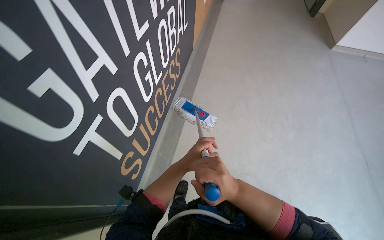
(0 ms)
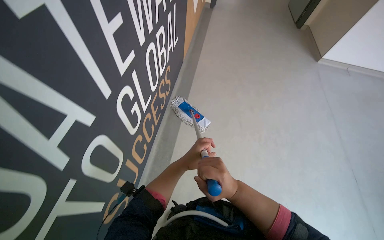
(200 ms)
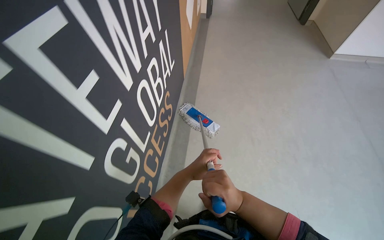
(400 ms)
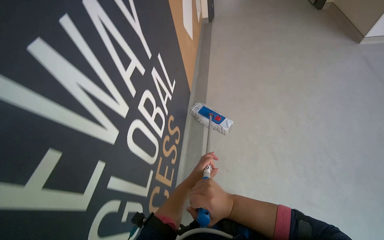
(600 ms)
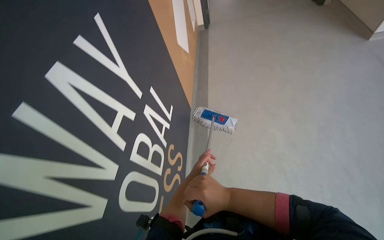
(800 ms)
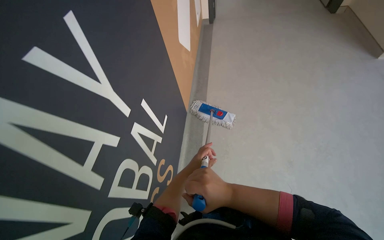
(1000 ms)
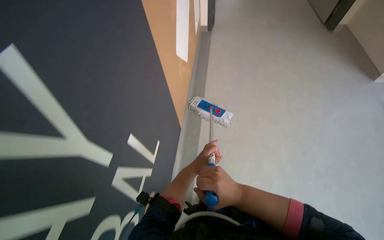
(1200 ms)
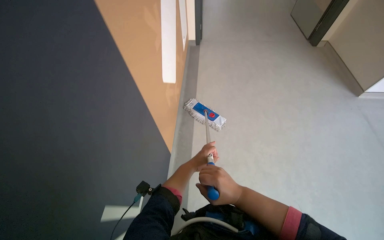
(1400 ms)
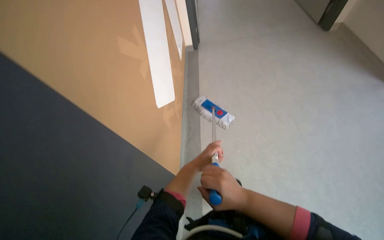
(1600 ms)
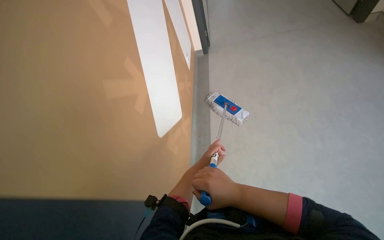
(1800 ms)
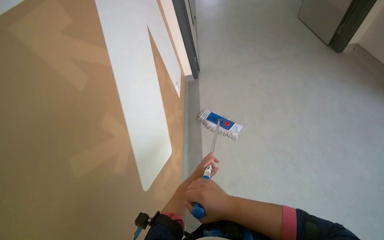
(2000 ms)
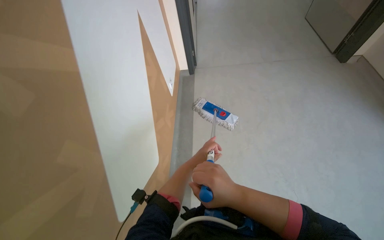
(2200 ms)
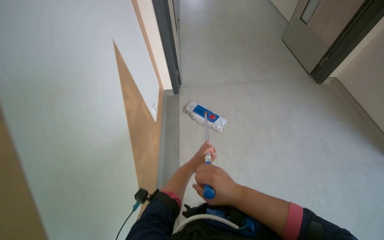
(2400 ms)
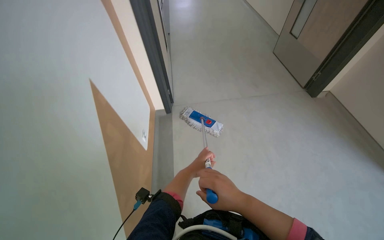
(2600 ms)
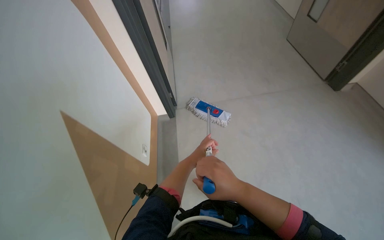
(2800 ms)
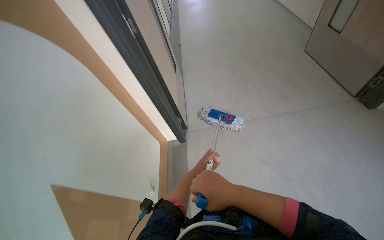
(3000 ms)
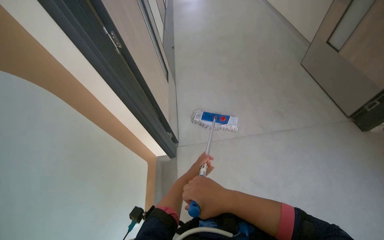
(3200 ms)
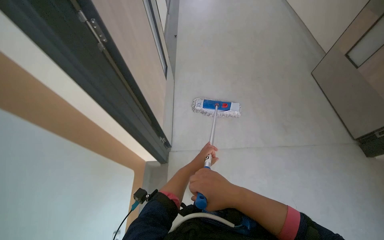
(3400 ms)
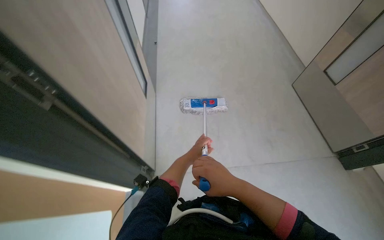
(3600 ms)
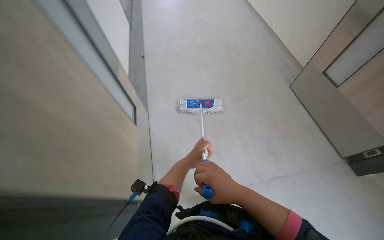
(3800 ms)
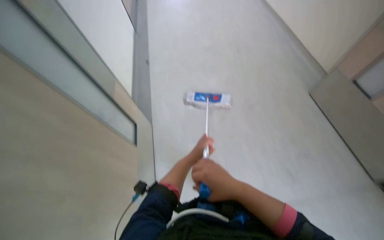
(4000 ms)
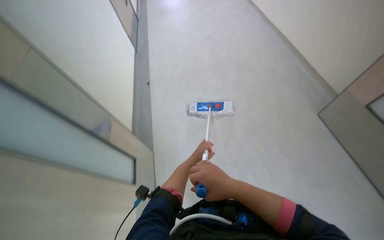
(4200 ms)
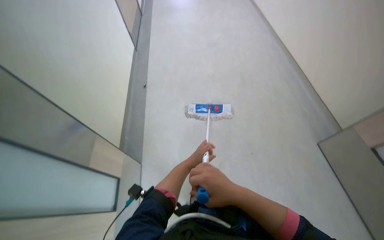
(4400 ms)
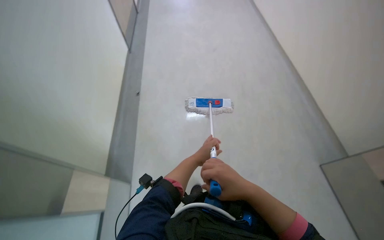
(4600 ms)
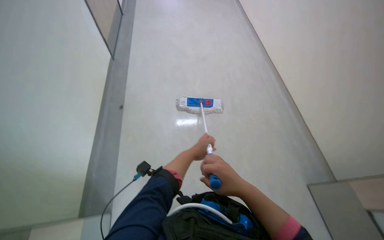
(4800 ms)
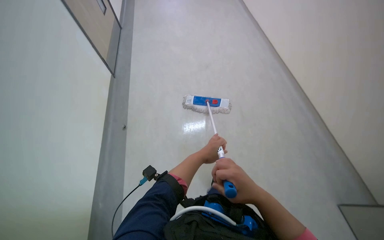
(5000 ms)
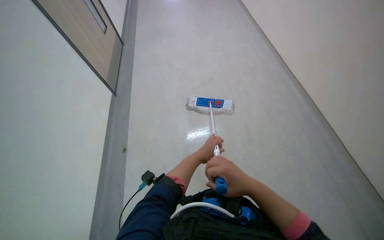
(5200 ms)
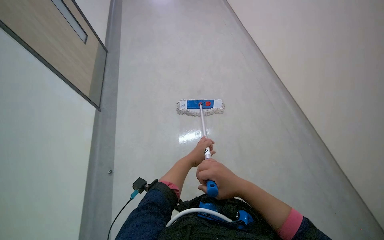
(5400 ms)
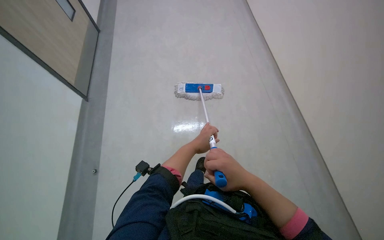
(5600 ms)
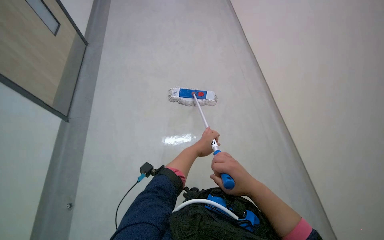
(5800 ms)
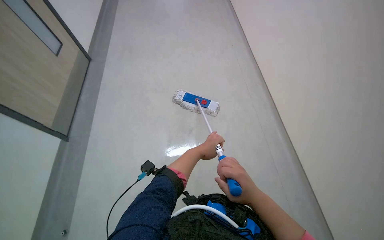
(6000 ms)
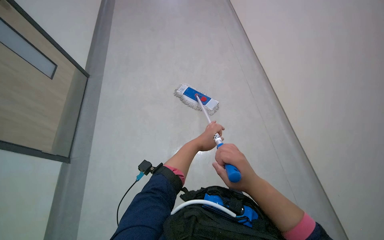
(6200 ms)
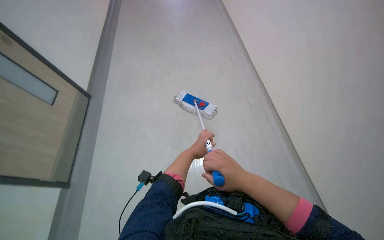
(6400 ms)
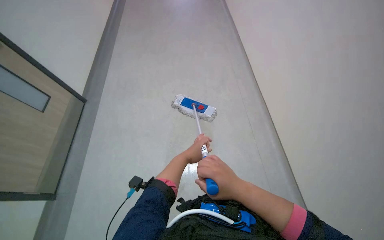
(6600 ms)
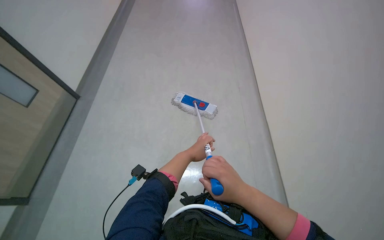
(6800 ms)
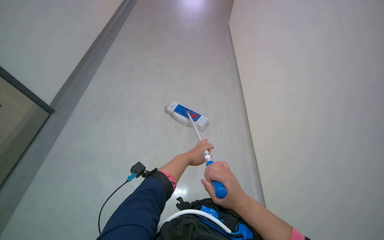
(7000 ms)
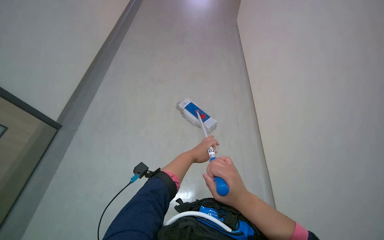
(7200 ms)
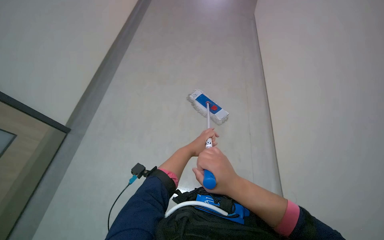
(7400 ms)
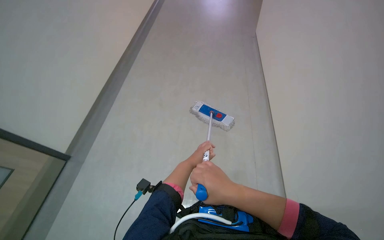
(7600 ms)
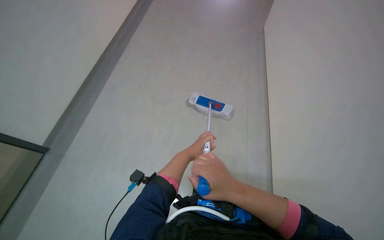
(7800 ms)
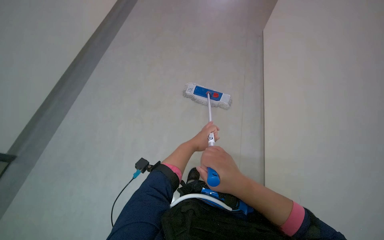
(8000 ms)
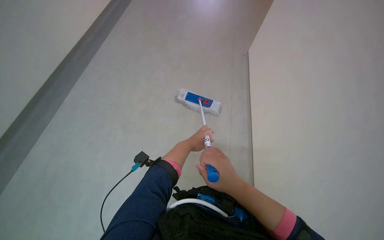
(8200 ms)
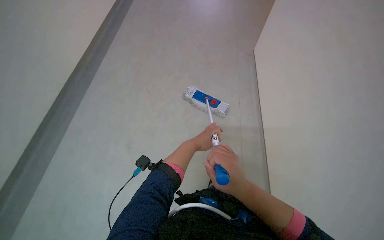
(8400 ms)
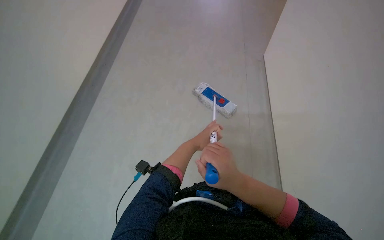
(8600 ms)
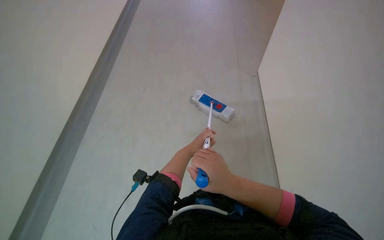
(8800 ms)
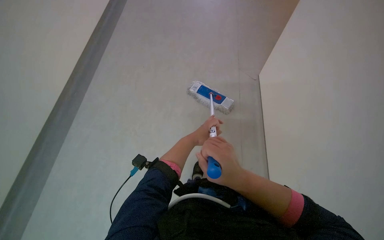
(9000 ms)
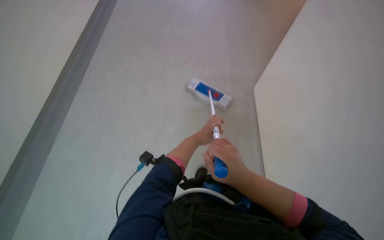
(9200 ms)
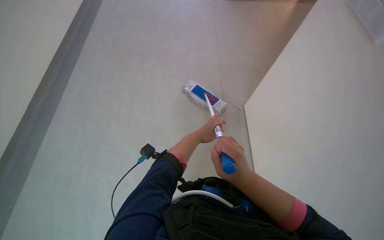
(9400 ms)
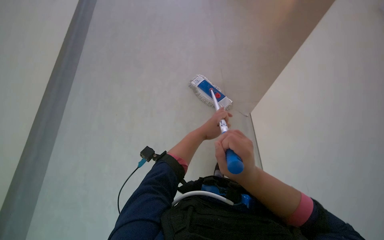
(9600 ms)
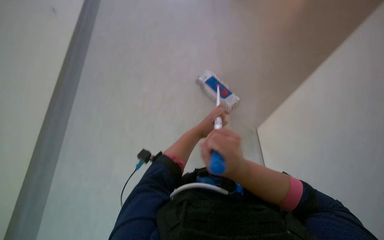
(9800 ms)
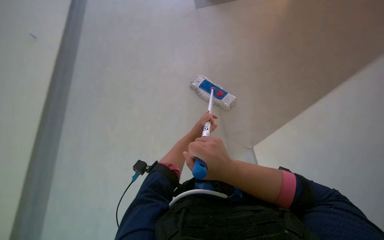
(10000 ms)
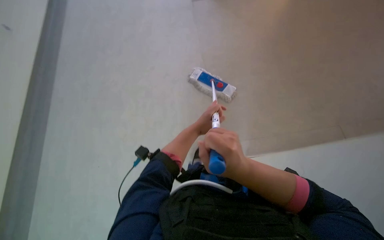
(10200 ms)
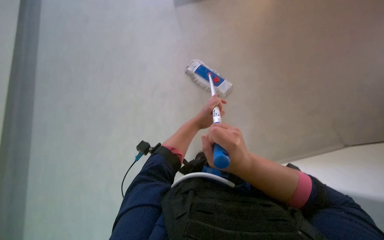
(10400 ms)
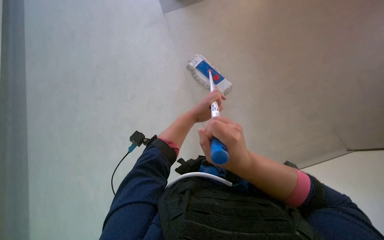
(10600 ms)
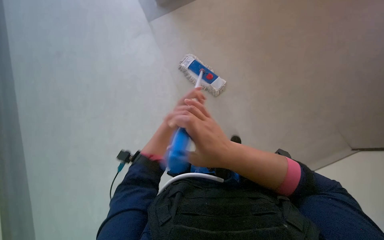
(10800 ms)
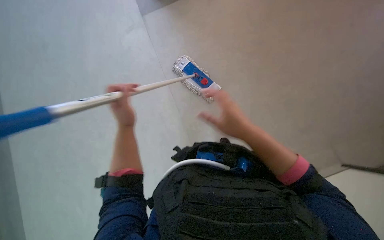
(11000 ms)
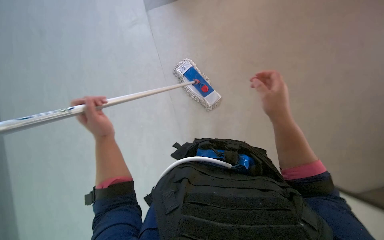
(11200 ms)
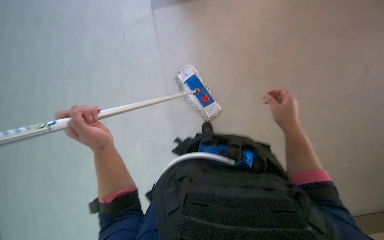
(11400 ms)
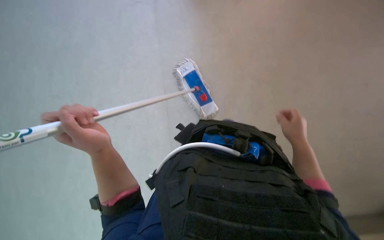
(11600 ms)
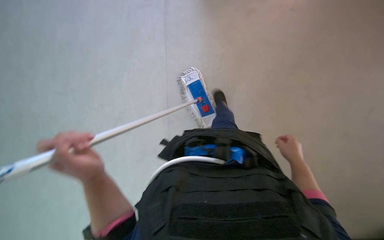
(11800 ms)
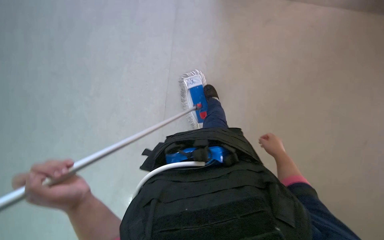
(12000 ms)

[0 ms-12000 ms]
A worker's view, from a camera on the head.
Job: mopping floor.
The whole recording: Mopping floor with flat mop. The worker mops the floor with a flat mop, periodically wringing it in the bucket.
1600 ms to 3000 ms: The camera pitches upward, by roughly 15 degrees.
3000 ms to 4400 ms: The camera is carried approximately 80 cm.
6000 ms to 7600 ms: The camera is aimed some 15 degrees further to the left. The scene turns some 25 degrees counterclockwise in the picture. The left hand shifts some 20 cm farther from the camera.
9000 ms to 10400 ms: The hands work in one place, with small movements.
10400 ms to 12000 ms: The left hand goes approximately 20 cm down the picture and to the left, while the right hand moves farther from the camera and to the right, approximately 40 cm.

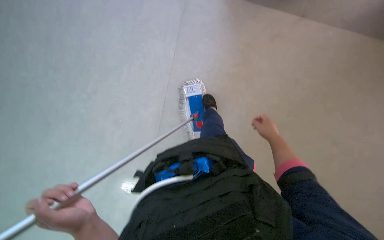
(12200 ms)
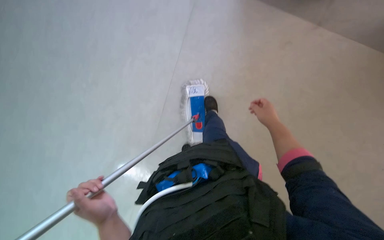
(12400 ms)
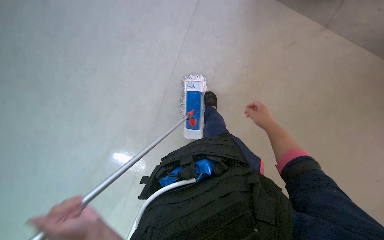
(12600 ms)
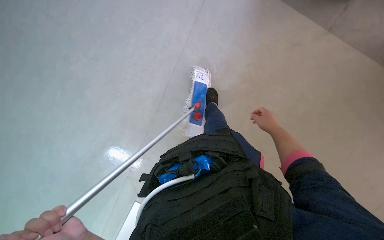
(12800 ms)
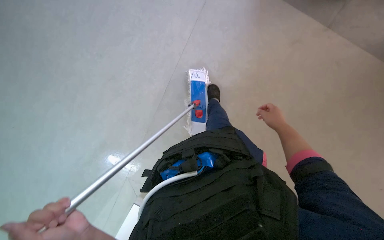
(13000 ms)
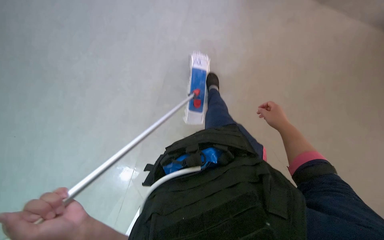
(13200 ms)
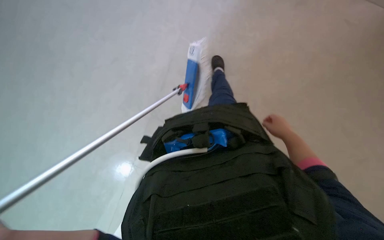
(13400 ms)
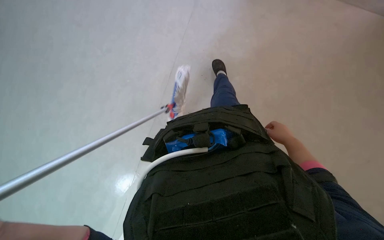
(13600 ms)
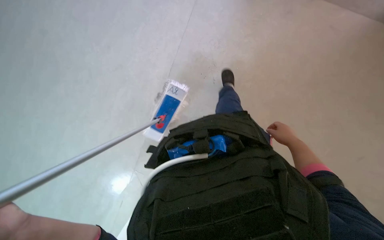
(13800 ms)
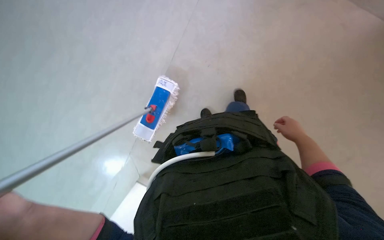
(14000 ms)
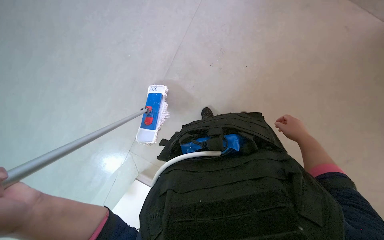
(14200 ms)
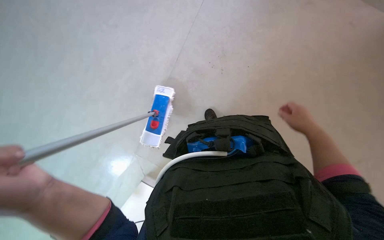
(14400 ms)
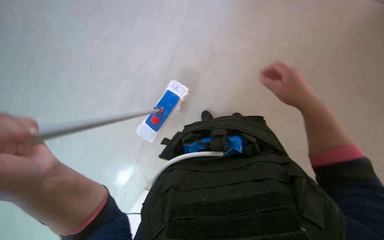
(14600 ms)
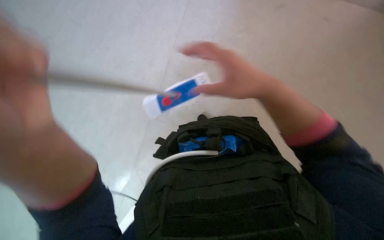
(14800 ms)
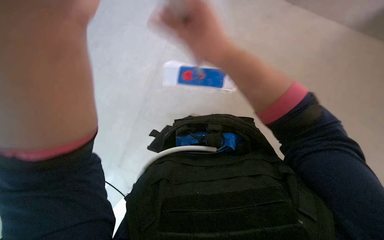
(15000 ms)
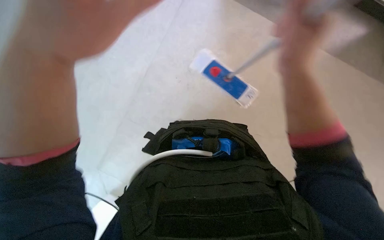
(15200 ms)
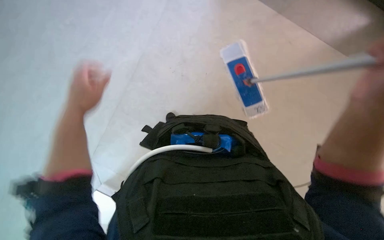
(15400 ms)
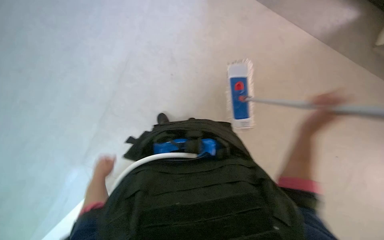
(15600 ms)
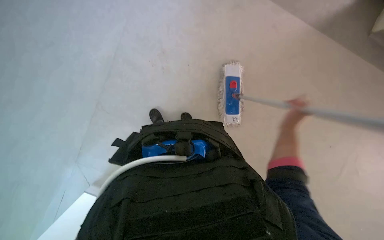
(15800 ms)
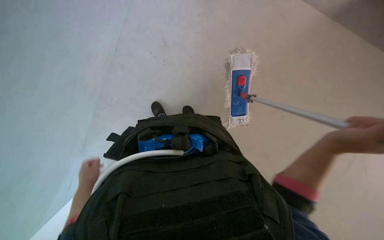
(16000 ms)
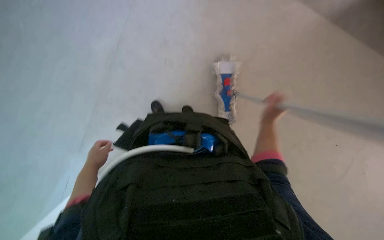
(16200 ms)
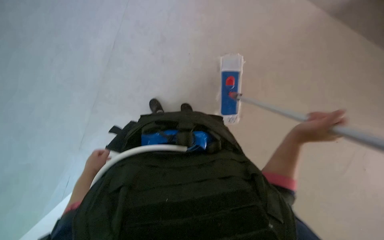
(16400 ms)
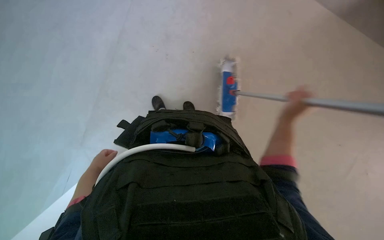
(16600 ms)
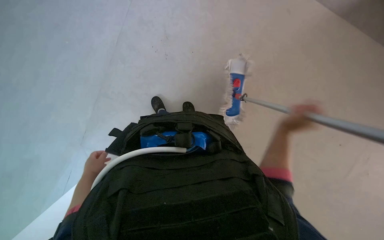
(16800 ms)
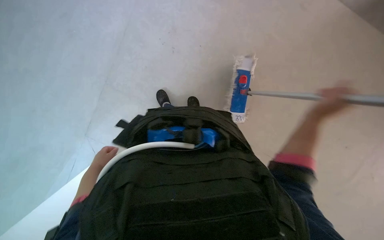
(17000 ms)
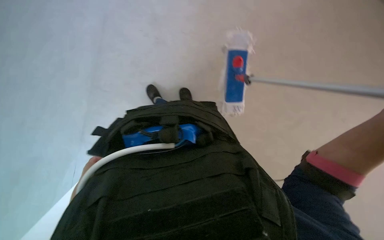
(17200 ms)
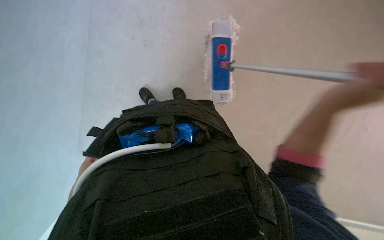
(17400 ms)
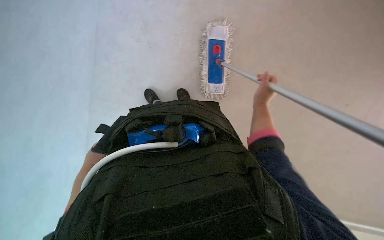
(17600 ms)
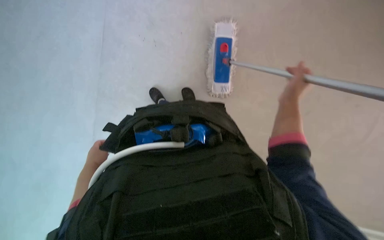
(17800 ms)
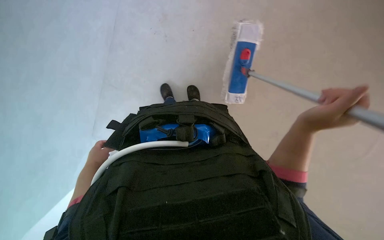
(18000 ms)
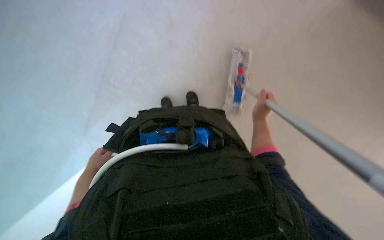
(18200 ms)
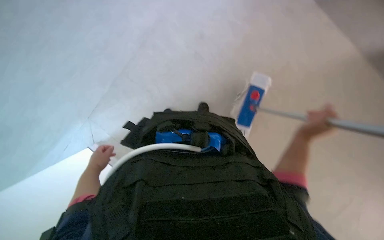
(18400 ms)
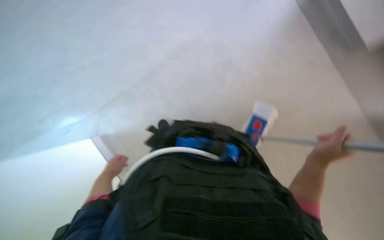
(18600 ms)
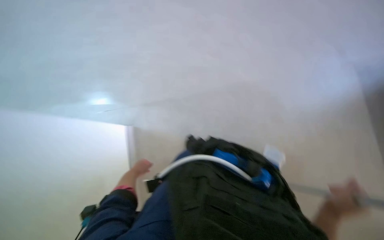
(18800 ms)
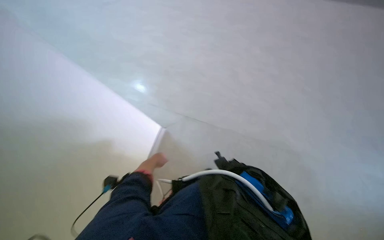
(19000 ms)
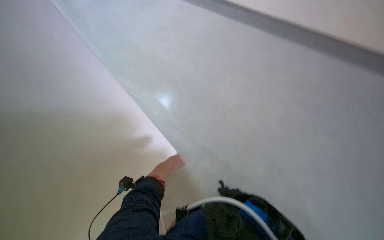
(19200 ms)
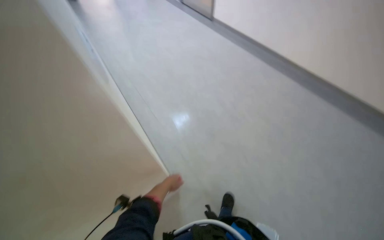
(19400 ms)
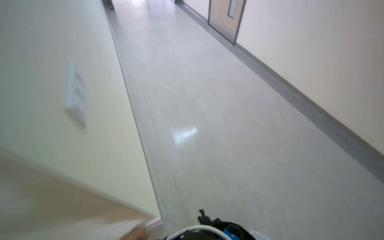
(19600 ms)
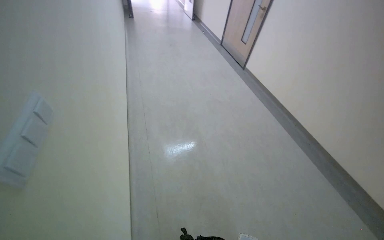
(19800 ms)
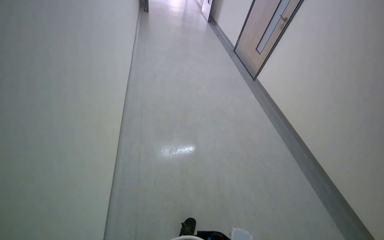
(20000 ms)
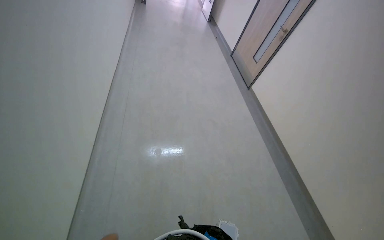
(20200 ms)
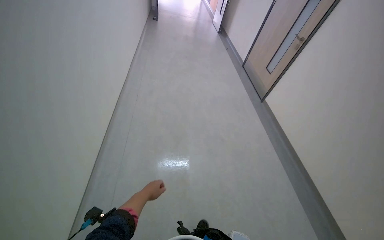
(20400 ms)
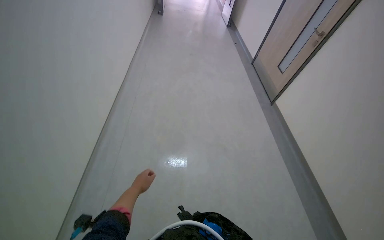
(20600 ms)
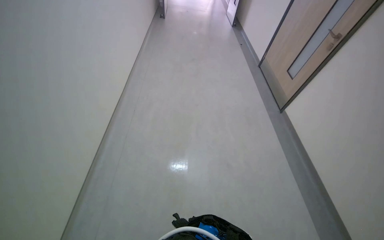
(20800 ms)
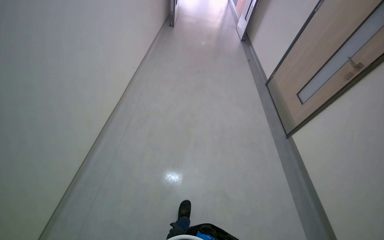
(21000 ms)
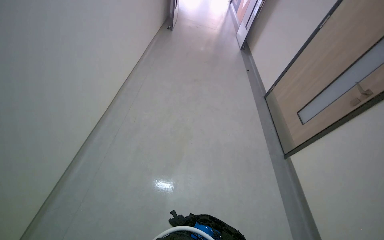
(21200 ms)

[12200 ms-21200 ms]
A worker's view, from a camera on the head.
Job: mopping floor.
The whole recording: Mopping floor with flat mop. The worker mops the floor with a flat mop, periodically wringing it in the bucket.
12200 ms to 13800 ms: The right hand goes approximately 10 cm to the right.
13800 ms to 15200 ms: The camera sweeps to the right, by some 20 degrees. The right hand moves nearer to the camera and to the left, about 50 cm.
15200 ms to 16600 ms: The left hand is displaced farther from the camera and down the picture by roughly 50 cm.
18200 ms to 19800 ms: The wearer looks roughly 60 degrees further to the left. The wearer looks roughly 50 degrees further upward.
